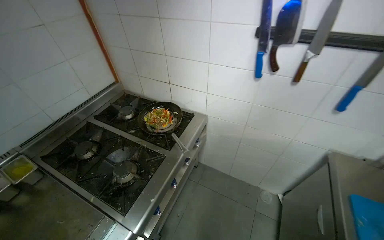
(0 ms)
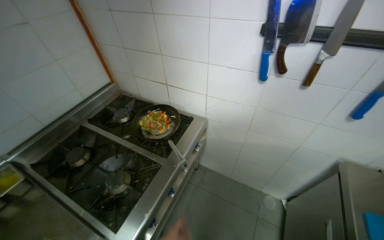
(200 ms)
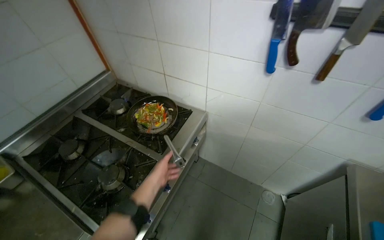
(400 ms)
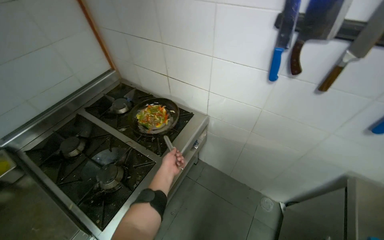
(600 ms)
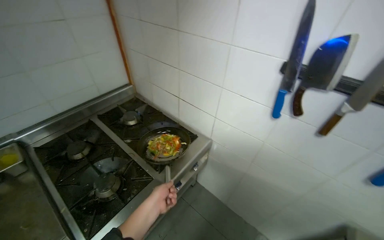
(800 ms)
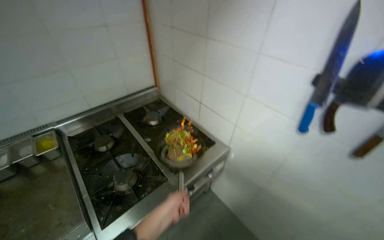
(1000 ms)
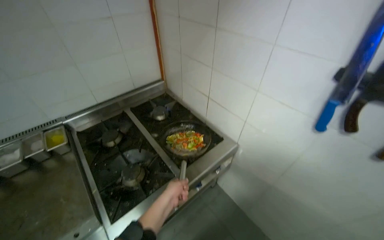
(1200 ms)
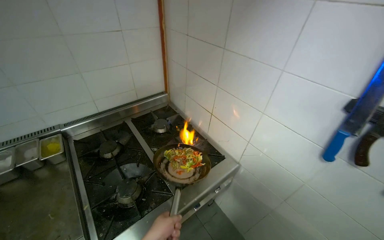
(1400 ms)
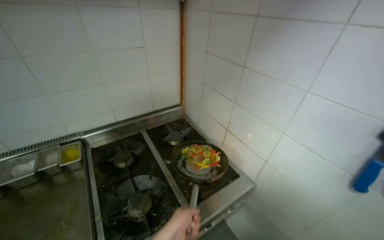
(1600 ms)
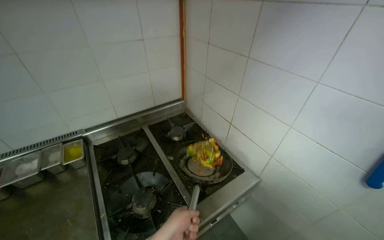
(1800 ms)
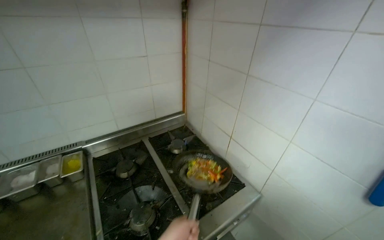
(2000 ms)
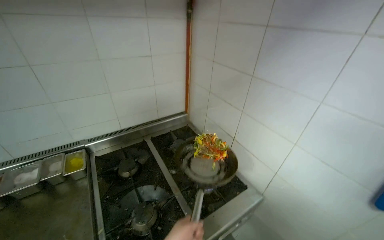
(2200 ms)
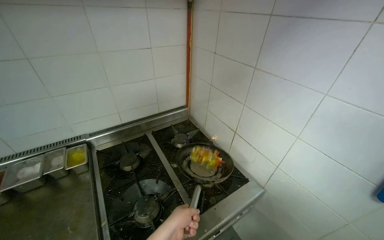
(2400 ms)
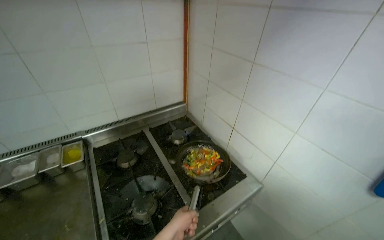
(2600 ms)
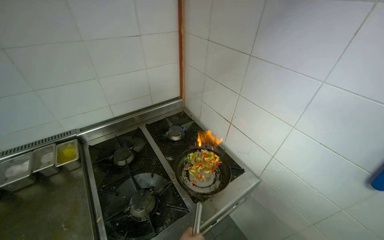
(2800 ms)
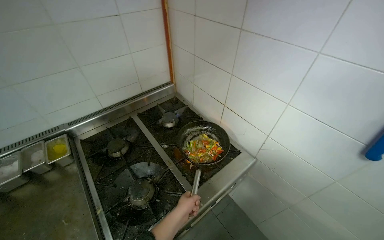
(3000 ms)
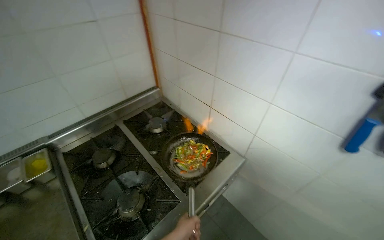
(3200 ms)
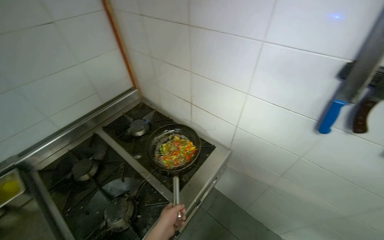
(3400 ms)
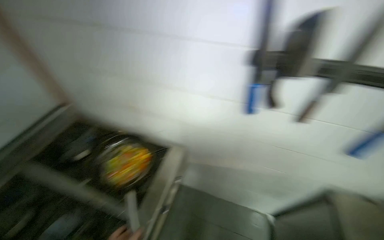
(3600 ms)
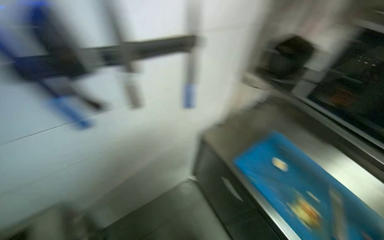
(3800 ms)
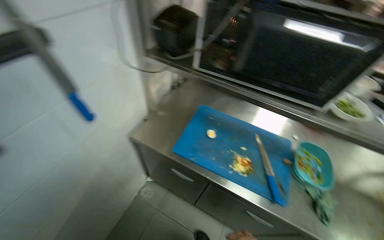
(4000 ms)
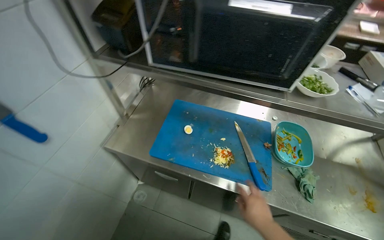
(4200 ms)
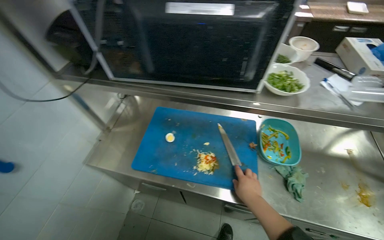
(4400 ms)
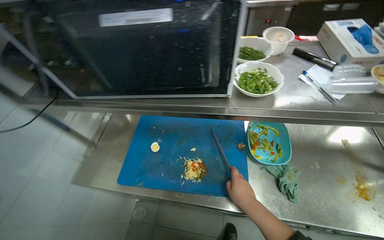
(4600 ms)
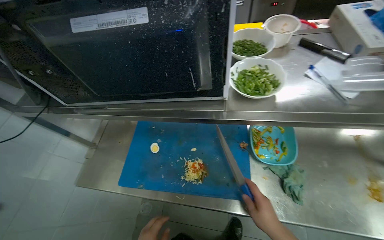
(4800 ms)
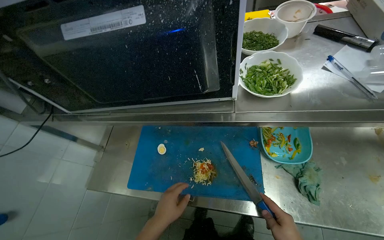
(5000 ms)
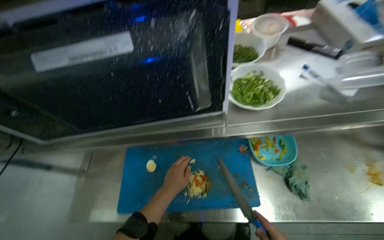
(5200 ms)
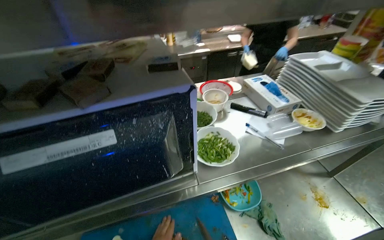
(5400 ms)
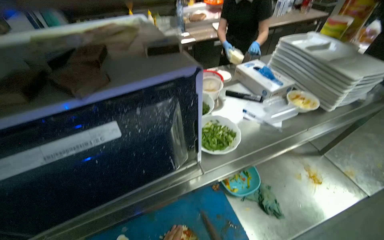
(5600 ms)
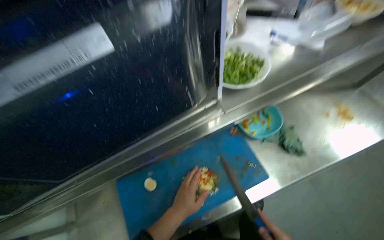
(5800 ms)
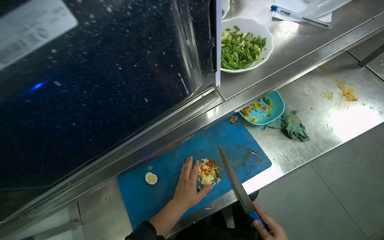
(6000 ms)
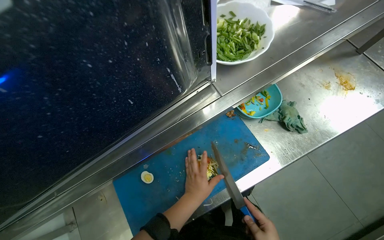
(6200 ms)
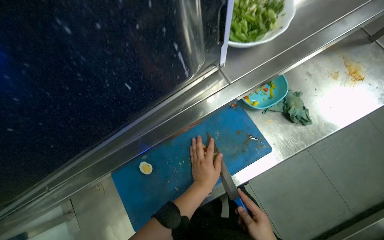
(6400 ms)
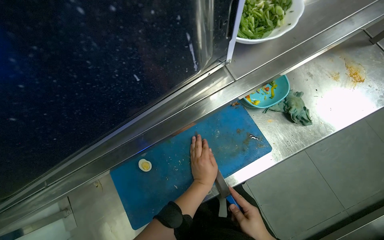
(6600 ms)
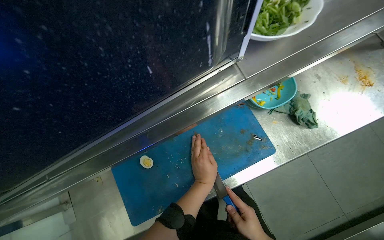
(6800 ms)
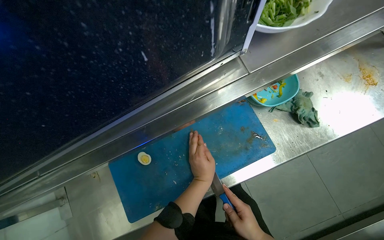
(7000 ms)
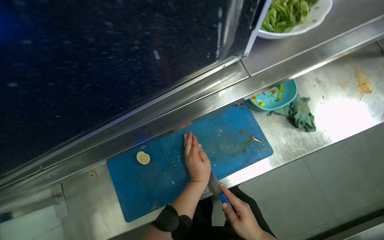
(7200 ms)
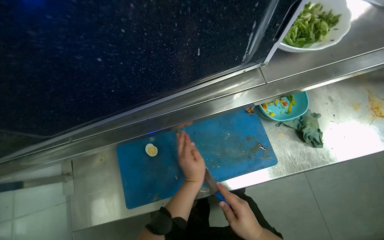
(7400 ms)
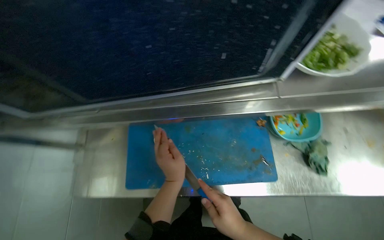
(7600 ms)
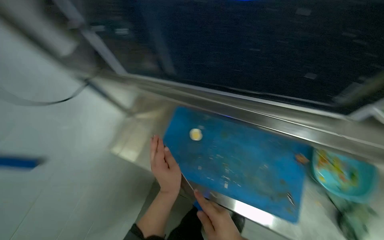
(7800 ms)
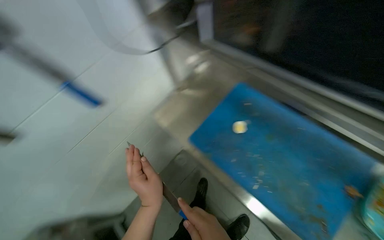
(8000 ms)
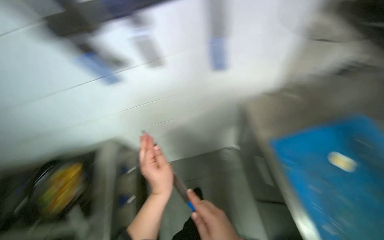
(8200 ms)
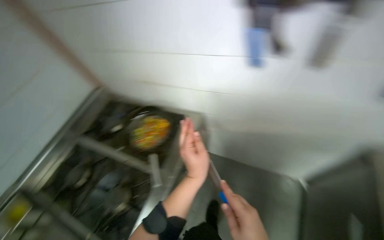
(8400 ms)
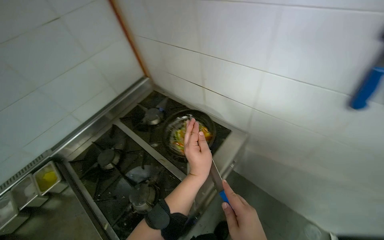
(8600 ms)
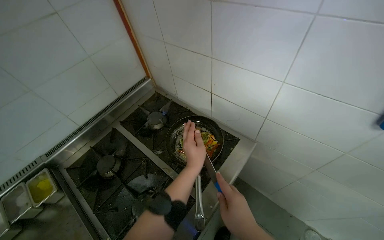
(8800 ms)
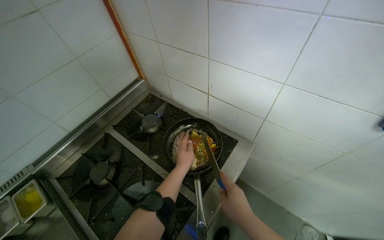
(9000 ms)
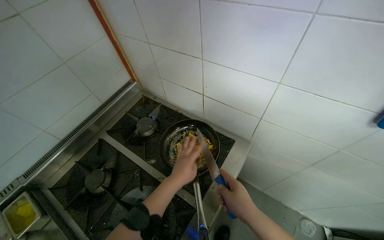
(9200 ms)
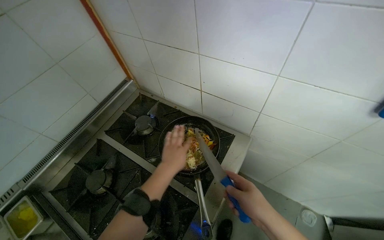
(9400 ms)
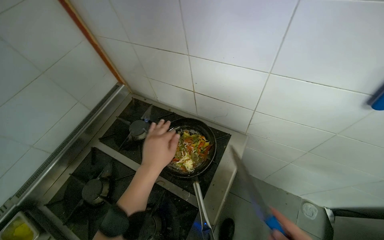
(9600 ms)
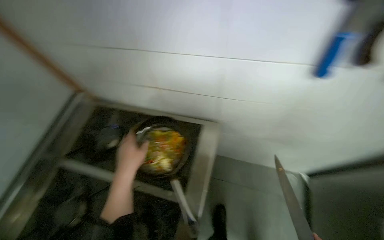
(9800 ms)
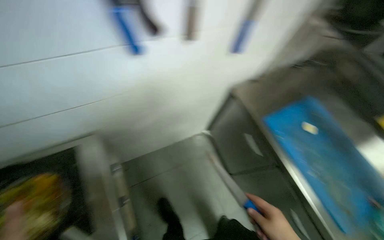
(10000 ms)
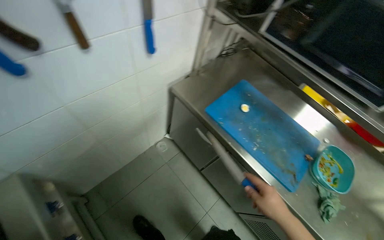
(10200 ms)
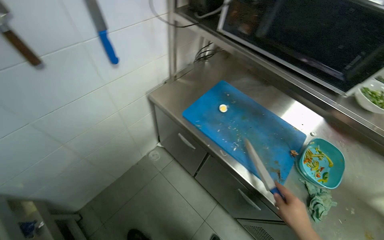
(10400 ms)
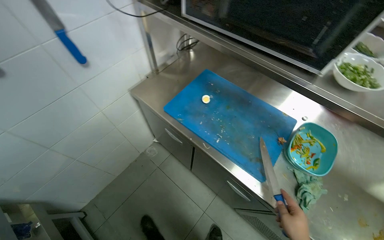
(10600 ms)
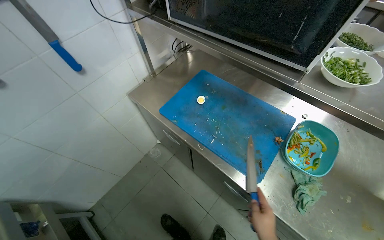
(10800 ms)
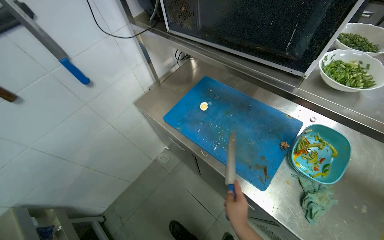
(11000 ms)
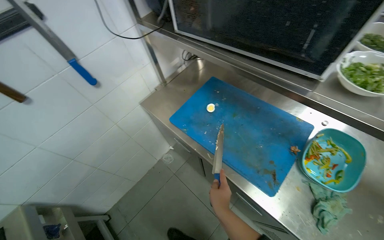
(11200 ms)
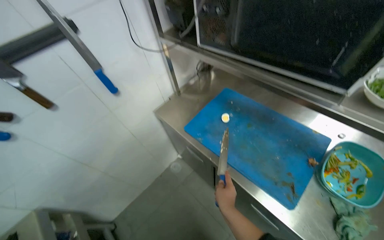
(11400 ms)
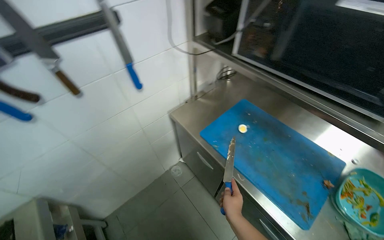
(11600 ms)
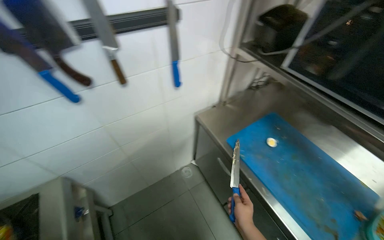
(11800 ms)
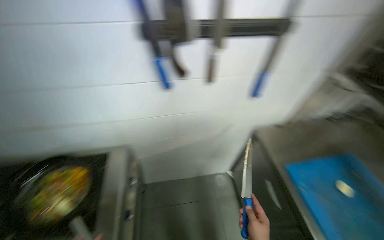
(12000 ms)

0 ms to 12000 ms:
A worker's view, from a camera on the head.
Job: cooking food.
The whole recording: Stir-frying ingredients in pan. The worker continues to stir-fry ingredients in a pan on the stove.
0 ms to 1600 ms: The head turns to the left by approximately 30 degrees.
1600 ms to 3000 ms: The left hand is displaced farther from the camera by roughly 15 cm, and travels down the picture and back again, approximately 15 cm each way.
3000 ms to 4400 ms: The camera travels about 60 cm. The head turns to the right by some 80 degrees.
4400 ms to 6000 ms: The head rotates roughly 40 degrees to the right.
7600 ms to 9000 ms: The camera is carried about 70 cm. The head turns to the left by some 100 degrees.
9000 ms to 10400 ms: The wearer moves about 50 cm. The head rotates some 80 degrees to the right.
10400 ms to 12000 ms: The head rotates about 40 degrees to the left.

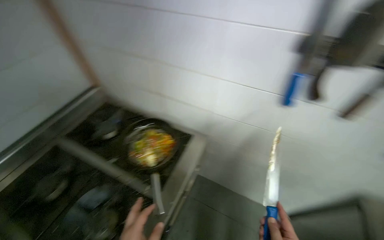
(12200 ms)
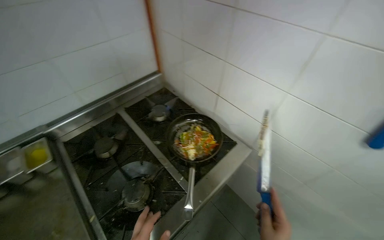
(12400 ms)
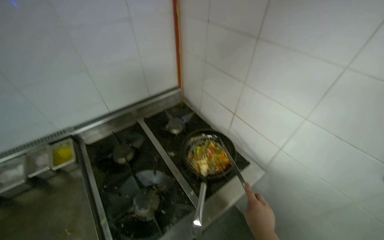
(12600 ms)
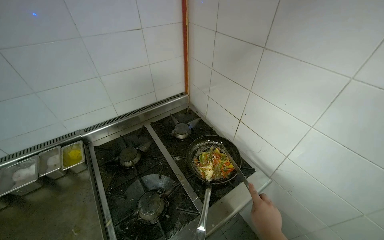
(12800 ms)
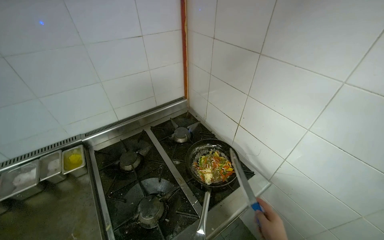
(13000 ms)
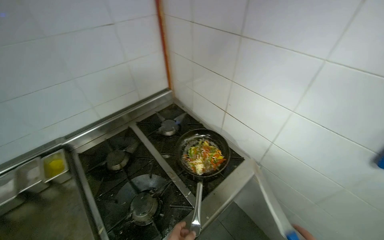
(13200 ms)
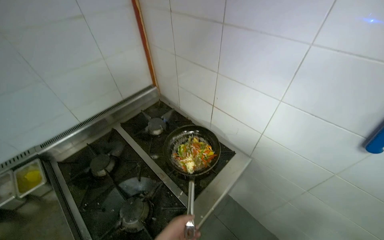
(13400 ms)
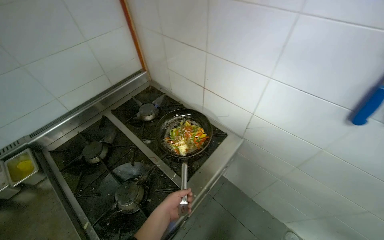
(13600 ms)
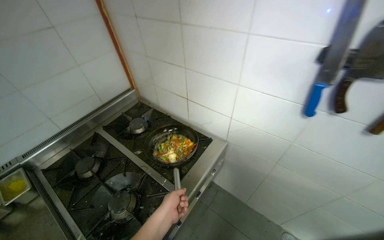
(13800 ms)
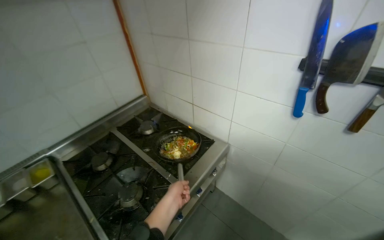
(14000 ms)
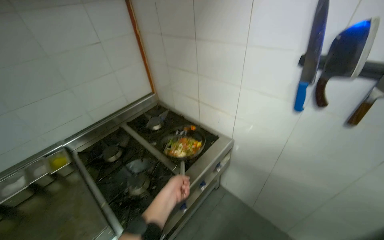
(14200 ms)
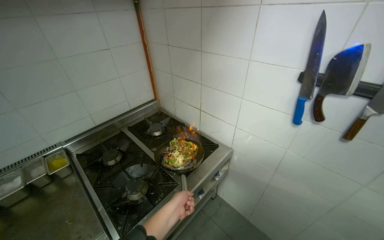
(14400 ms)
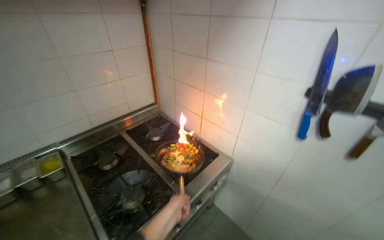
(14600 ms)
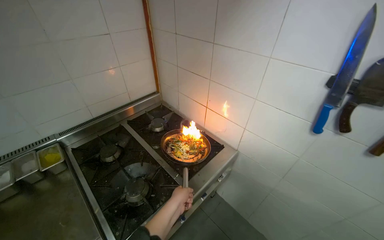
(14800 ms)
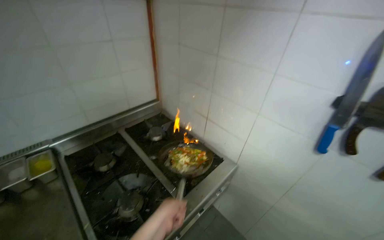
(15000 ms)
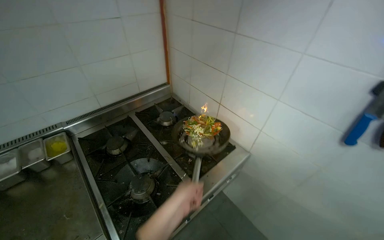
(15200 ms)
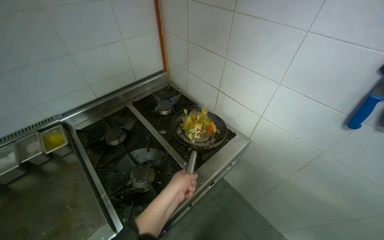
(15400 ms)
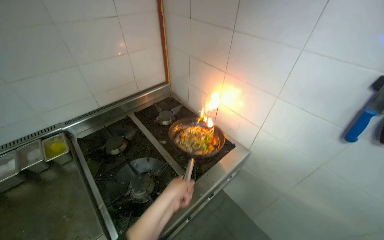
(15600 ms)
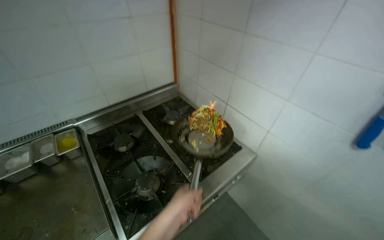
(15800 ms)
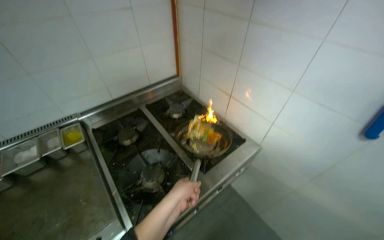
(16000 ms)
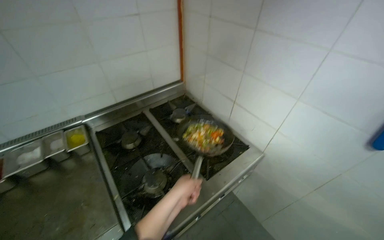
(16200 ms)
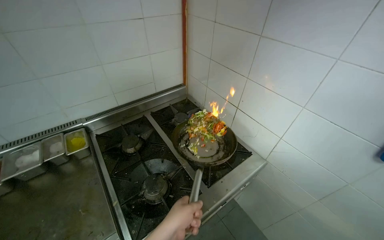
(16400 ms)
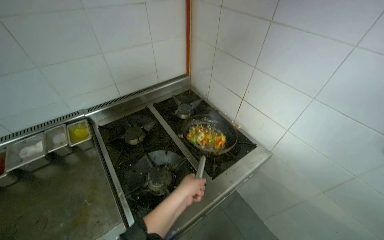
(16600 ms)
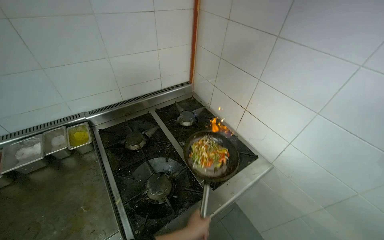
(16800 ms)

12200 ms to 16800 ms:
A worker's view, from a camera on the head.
Job: cooking food.
The whole recording: Stir-frying ingredients in pan. The worker continues to stir-fry ingredients in a pan on the stove.
15200 ms to 16800 ms: The left hand travels down the picture and farther from the camera by roughly 20 cm.

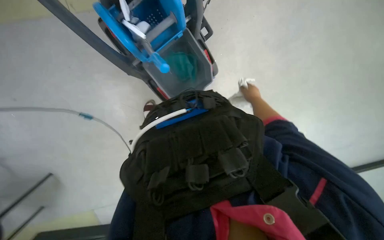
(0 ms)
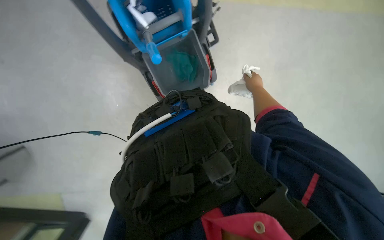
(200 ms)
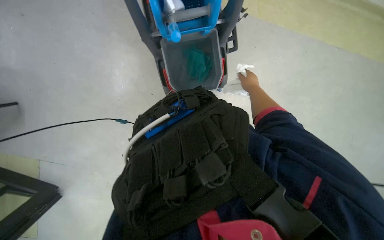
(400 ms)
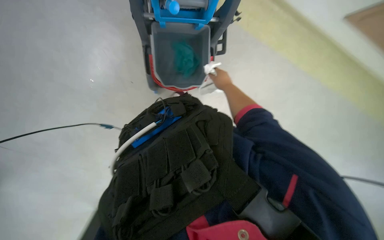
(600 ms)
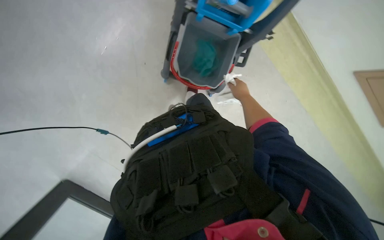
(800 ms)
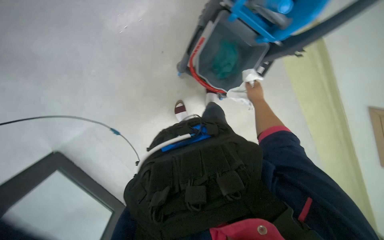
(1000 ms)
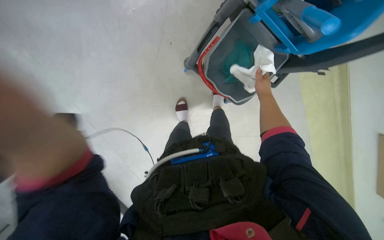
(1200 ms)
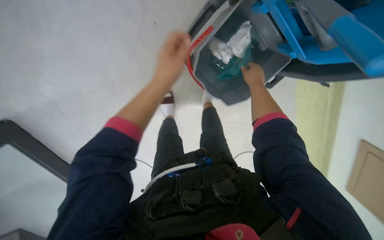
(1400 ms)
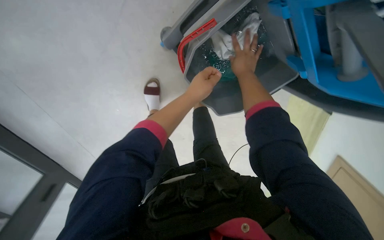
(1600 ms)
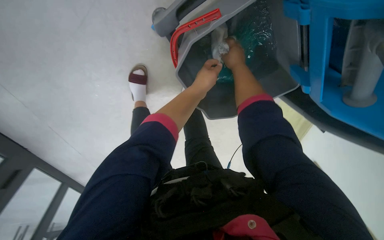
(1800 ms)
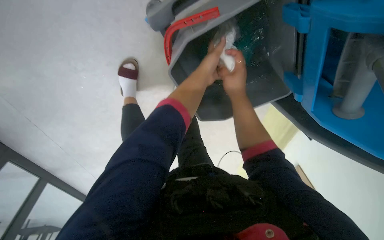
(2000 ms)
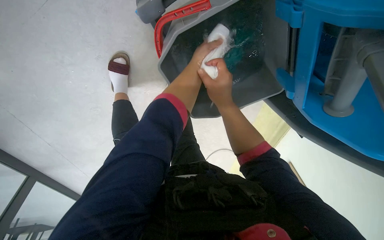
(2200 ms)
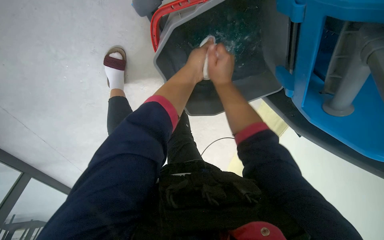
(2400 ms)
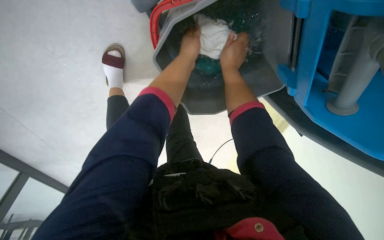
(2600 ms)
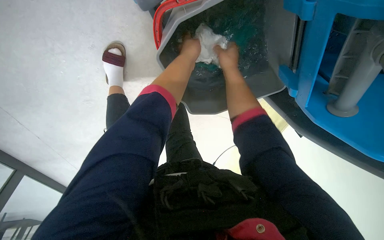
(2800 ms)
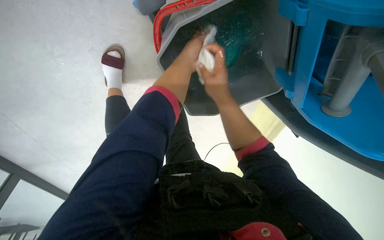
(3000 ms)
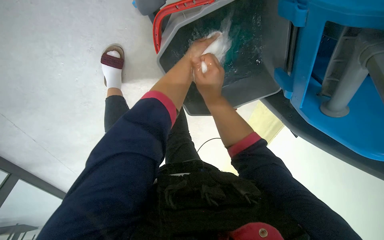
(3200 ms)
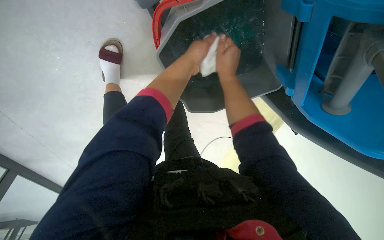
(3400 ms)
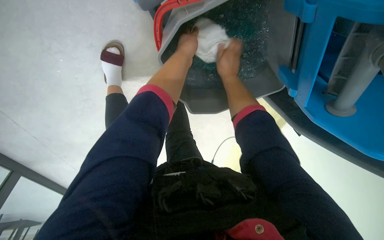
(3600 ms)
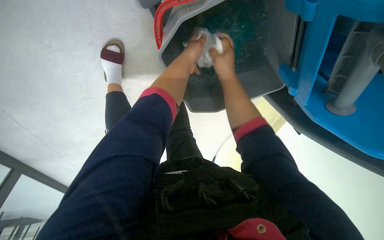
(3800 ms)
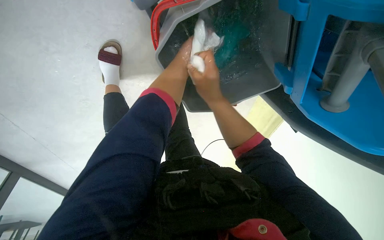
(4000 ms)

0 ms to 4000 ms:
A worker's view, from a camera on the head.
Job: preparing cleaning supplies.
The whole recording: Rinsing and wringing cloth. The worker rinses and wrings a white cloth in a bucket on the cleaning cart.
0 ms to 1400 ms: The right hand heads nearer to the camera, covering roughly 10 cm.
1400 ms to 2600 ms: The left hand moves to the right, about 10 cm.
2600 ms to 4000 ms: The right hand swings up and down the picture, roughly 10 cm each way, with 2 reversals.
